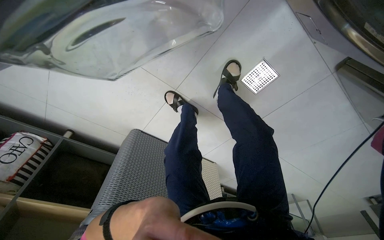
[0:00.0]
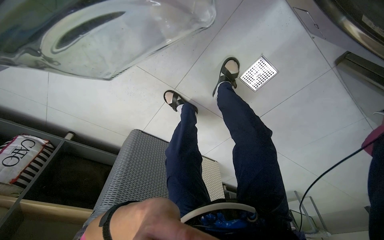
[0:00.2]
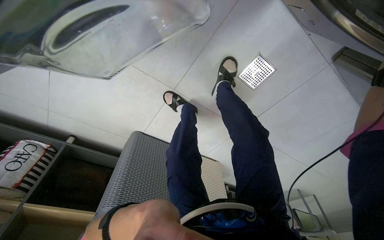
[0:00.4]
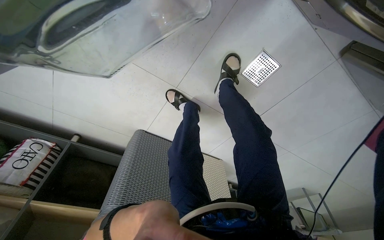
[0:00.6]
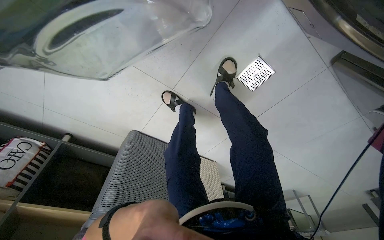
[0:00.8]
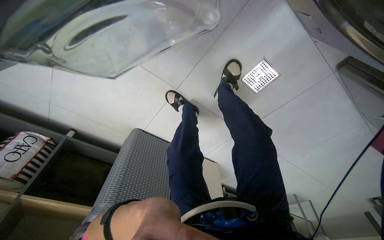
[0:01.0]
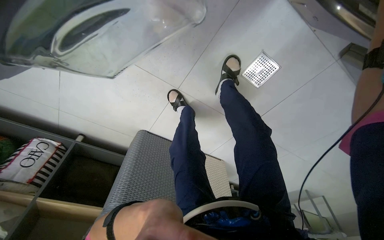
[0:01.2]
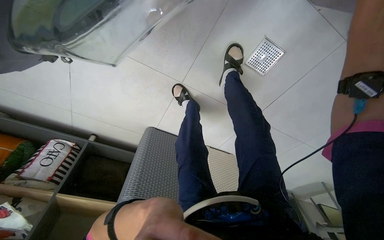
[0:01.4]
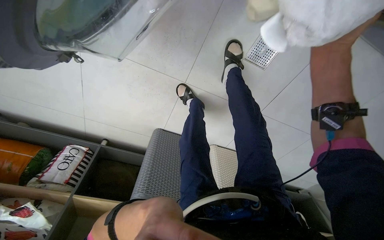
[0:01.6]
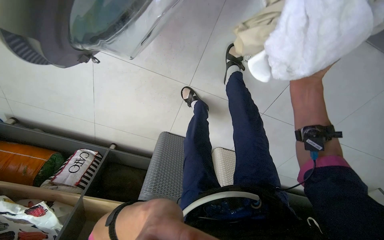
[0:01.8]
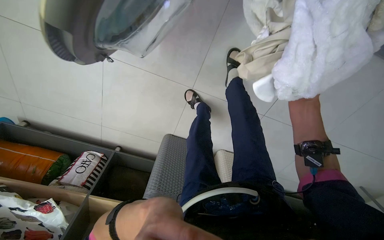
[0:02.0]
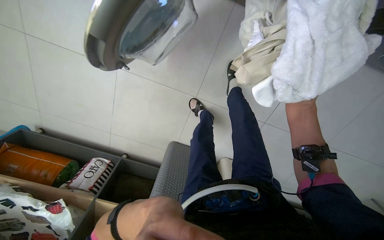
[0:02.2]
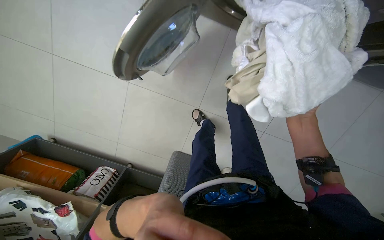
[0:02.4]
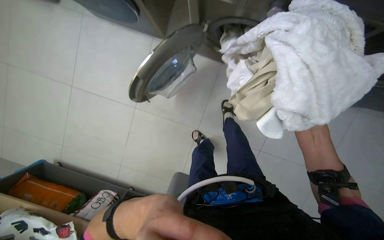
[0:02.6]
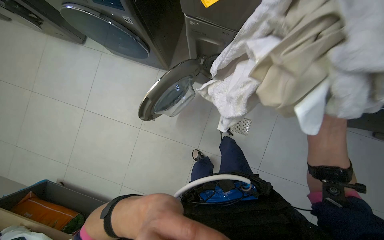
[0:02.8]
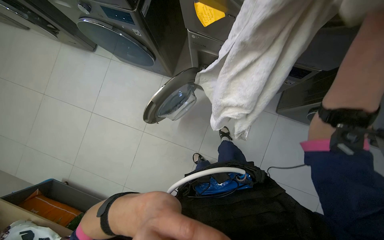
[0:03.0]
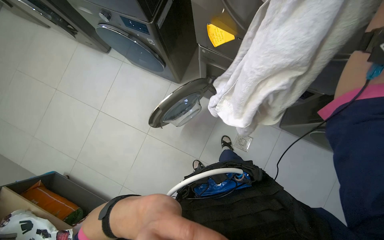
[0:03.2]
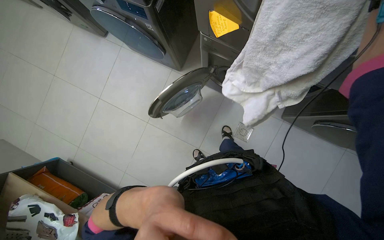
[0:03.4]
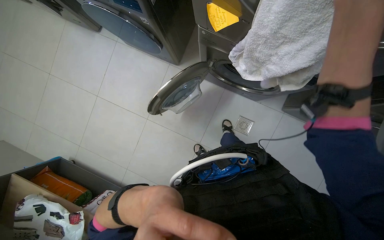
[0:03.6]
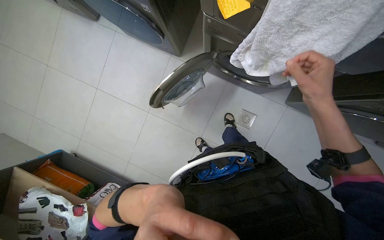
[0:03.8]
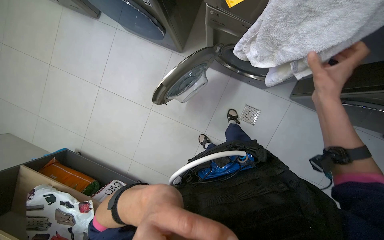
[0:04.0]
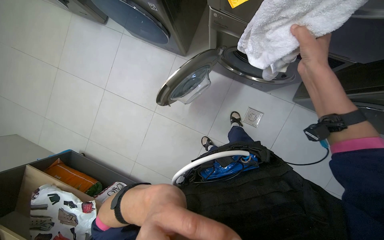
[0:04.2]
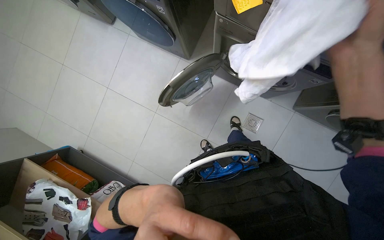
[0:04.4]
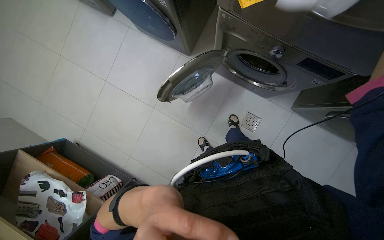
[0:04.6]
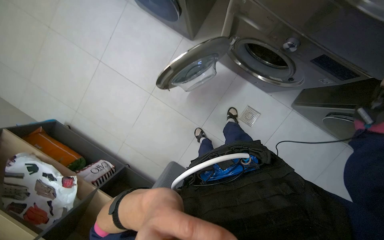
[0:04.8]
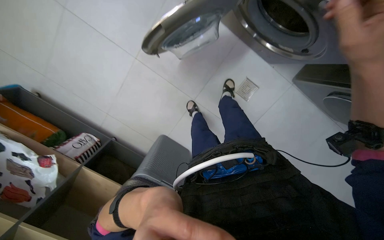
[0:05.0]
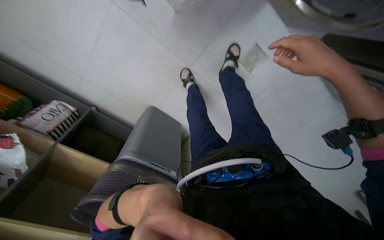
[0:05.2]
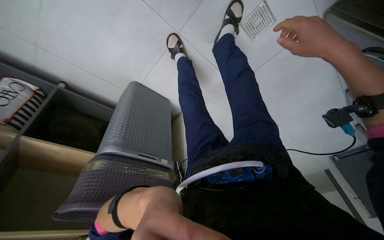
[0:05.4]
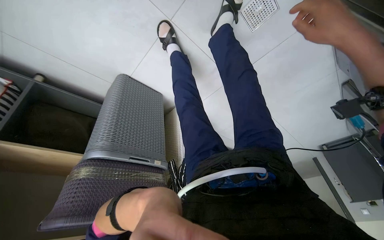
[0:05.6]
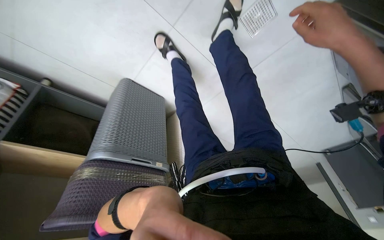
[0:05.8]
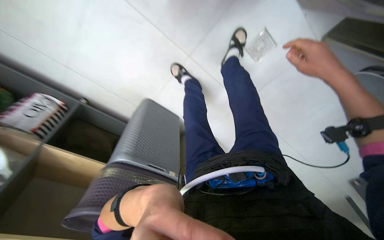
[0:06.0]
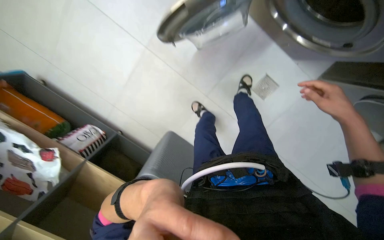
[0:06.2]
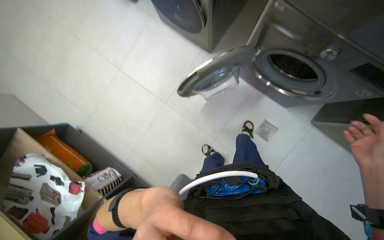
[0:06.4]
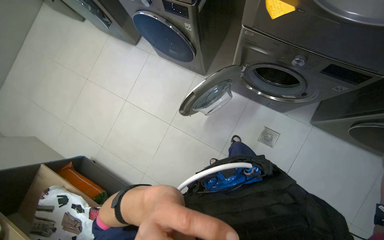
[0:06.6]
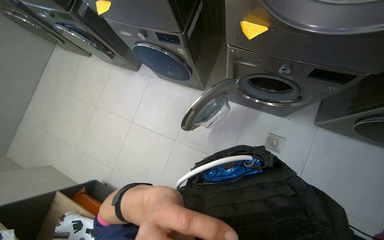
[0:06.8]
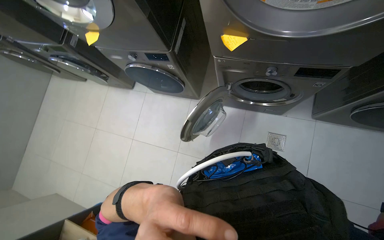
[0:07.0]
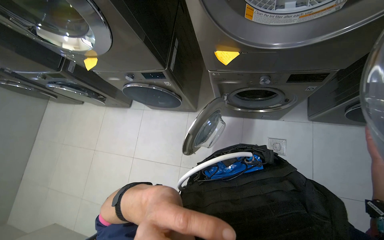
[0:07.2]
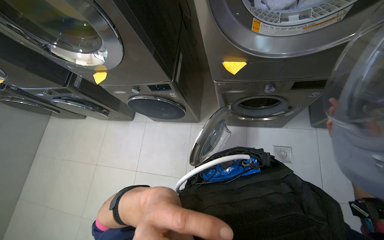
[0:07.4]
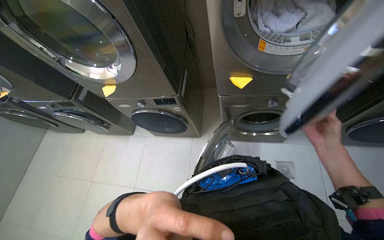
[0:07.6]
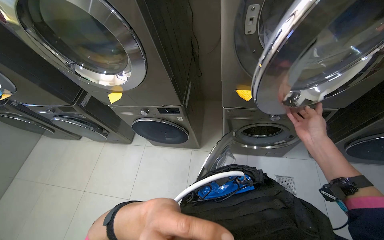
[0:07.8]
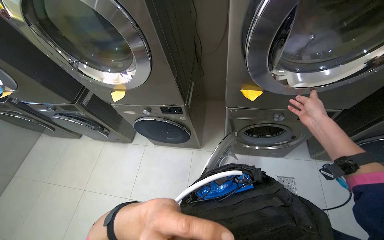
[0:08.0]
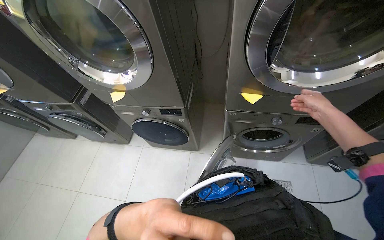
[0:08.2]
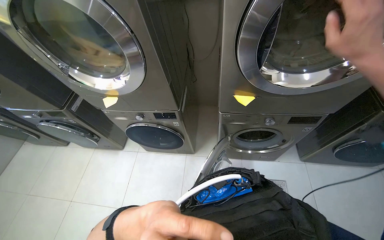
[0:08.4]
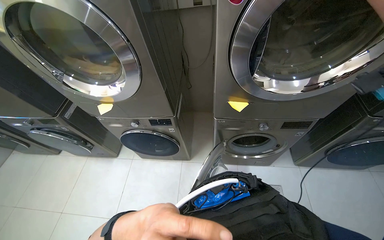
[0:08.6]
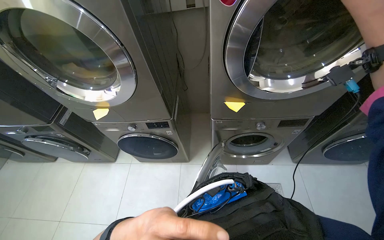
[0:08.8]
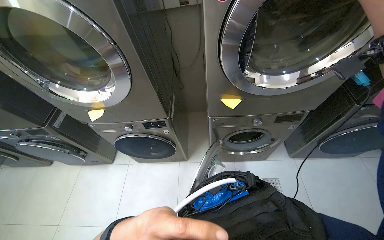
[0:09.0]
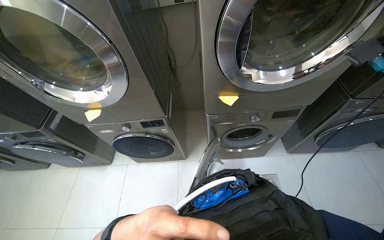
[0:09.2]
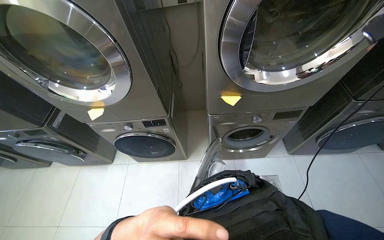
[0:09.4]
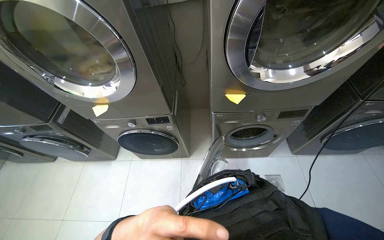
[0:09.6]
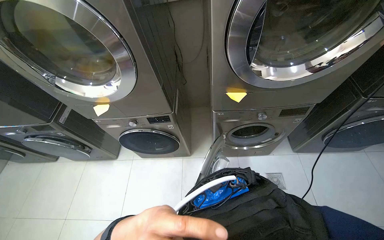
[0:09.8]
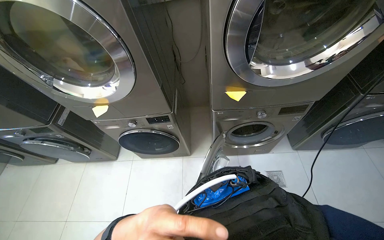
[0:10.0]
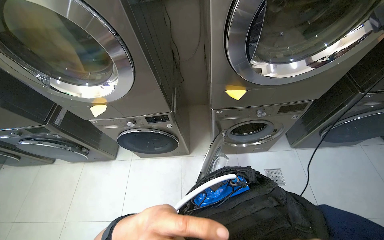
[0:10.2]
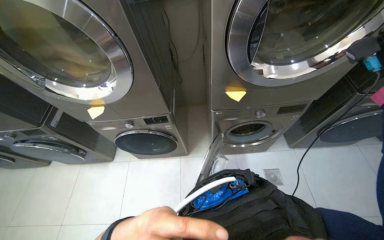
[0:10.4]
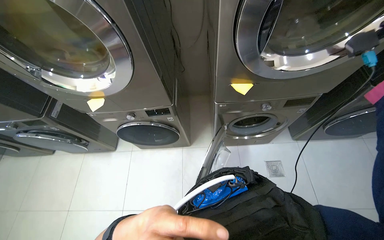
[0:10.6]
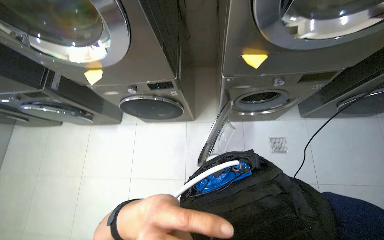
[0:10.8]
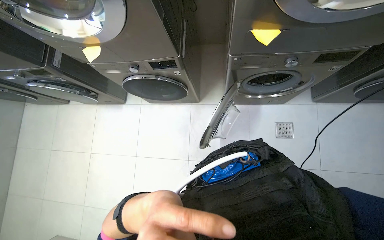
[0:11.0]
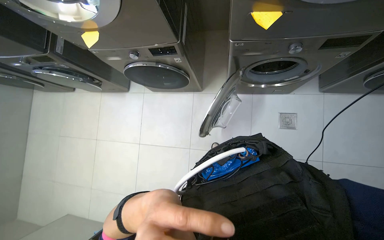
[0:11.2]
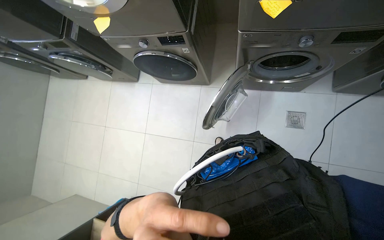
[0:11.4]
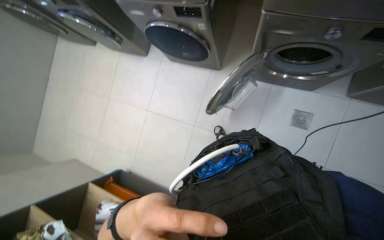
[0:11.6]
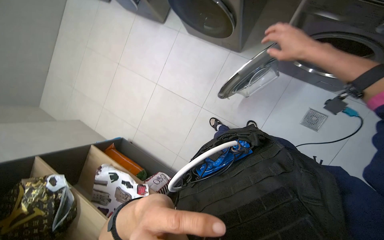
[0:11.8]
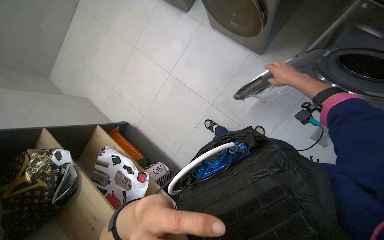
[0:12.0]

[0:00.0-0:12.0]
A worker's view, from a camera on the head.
Job: managing laundry.
The whole recording: Transferring clothes from machines to basket. The worker unloads clothes from washing machines and places them into a laundry basket.
0:01.6 to 0:03.0: The head travels some 70 cm. The view tips upward by about 45 degrees.
0:04.4 to 0:06.0: The camera travels roughly 40 cm. The camera pitches downward, by approximately 40 degrees.
0:06.0 to 0:07.6: The head travels about 50 cm. The camera sweeps to the left, by roughly 15 degrees. The view tips upward by roughly 75 degrees. The scene turns approximately 25 degrees counterclockwise in the picture.
0:10.4 to 0:12.0: The head turns to the left by approximately 40 degrees. The view tilts approximately 45 degrees downward.

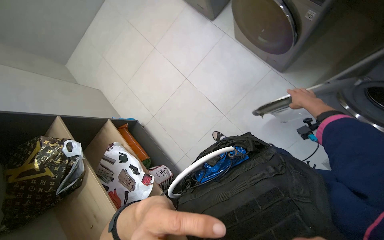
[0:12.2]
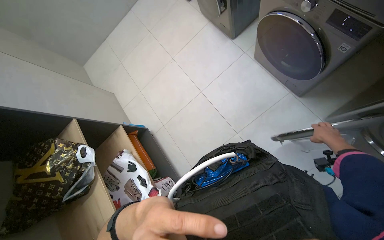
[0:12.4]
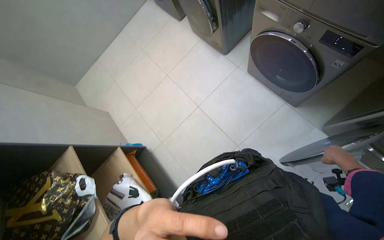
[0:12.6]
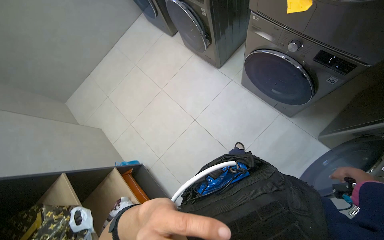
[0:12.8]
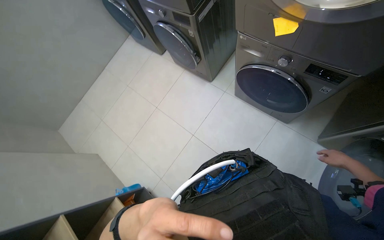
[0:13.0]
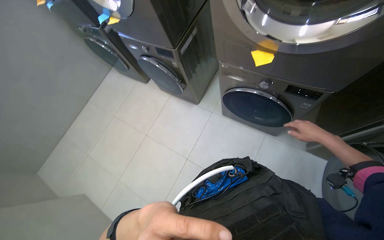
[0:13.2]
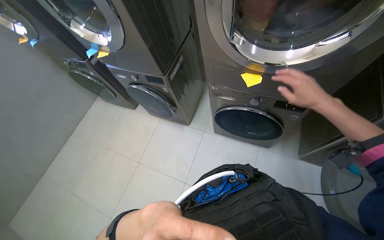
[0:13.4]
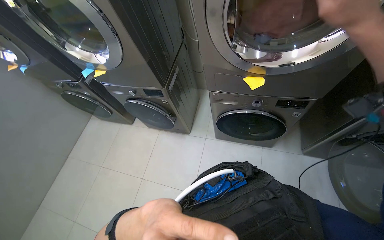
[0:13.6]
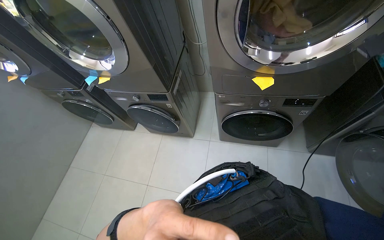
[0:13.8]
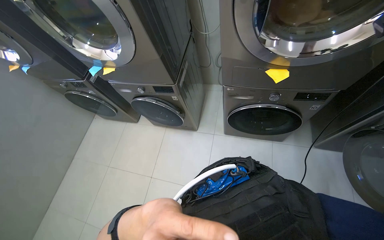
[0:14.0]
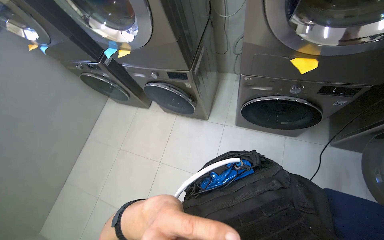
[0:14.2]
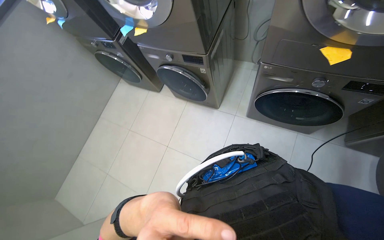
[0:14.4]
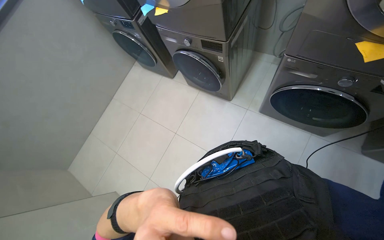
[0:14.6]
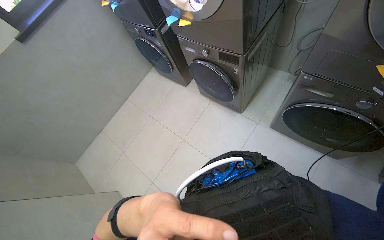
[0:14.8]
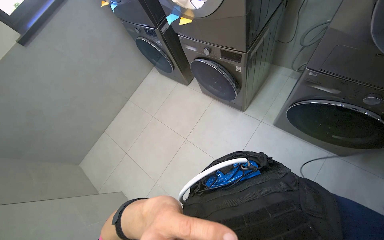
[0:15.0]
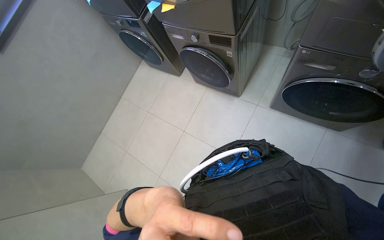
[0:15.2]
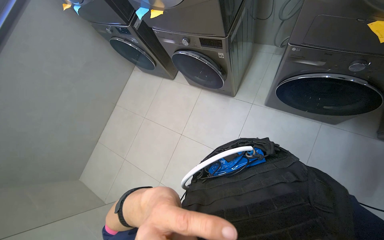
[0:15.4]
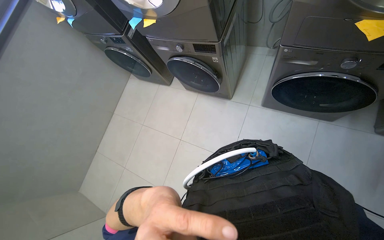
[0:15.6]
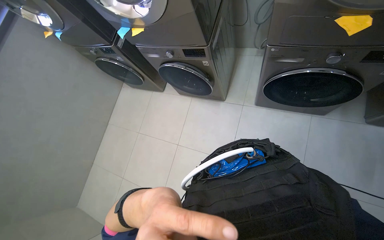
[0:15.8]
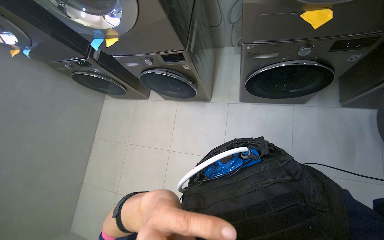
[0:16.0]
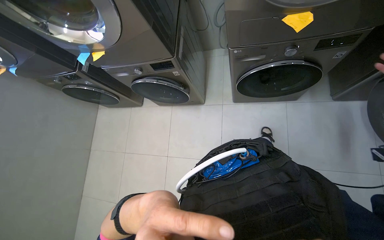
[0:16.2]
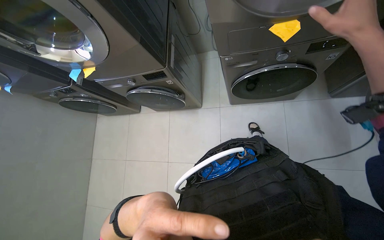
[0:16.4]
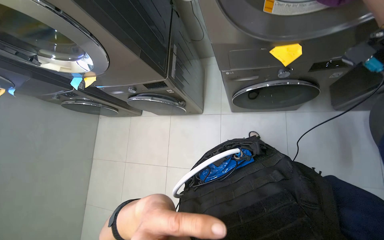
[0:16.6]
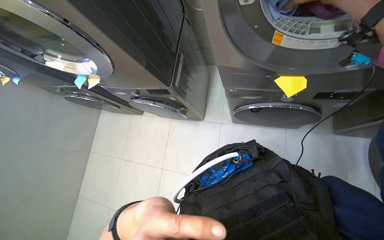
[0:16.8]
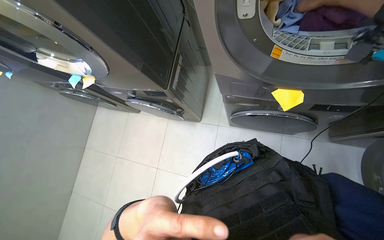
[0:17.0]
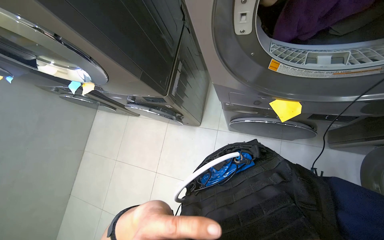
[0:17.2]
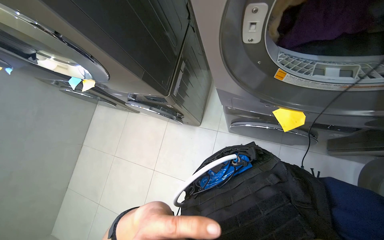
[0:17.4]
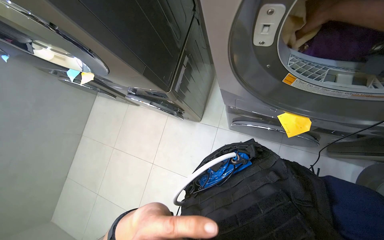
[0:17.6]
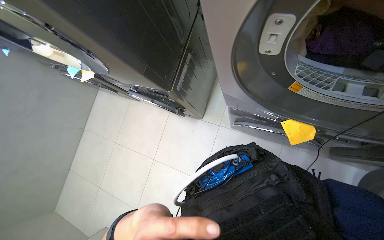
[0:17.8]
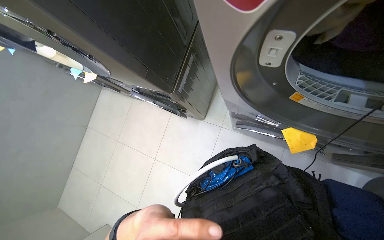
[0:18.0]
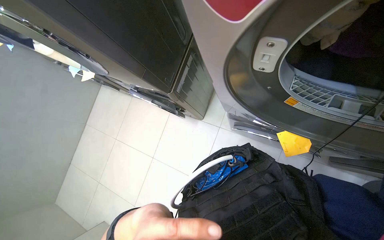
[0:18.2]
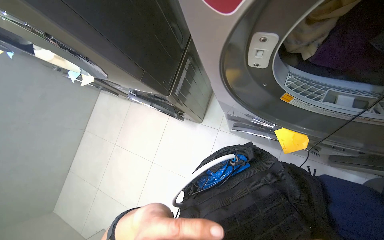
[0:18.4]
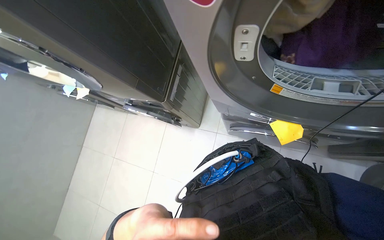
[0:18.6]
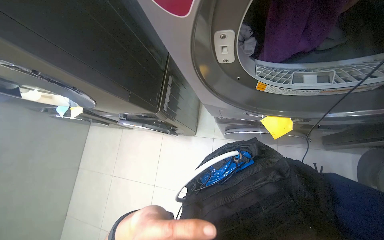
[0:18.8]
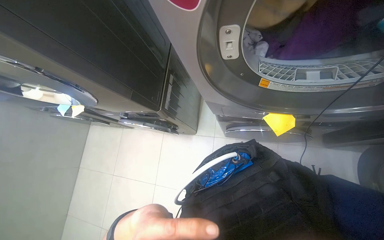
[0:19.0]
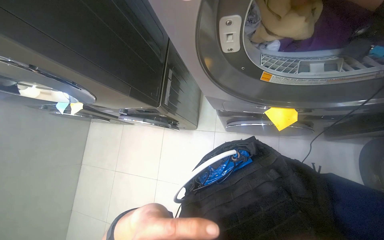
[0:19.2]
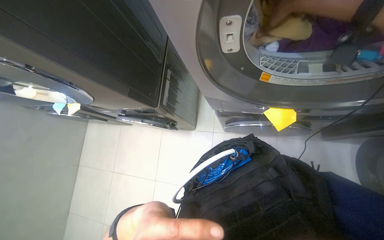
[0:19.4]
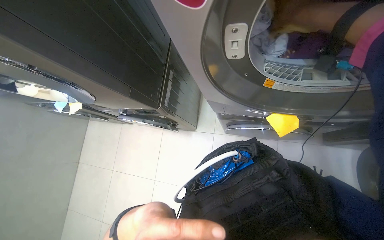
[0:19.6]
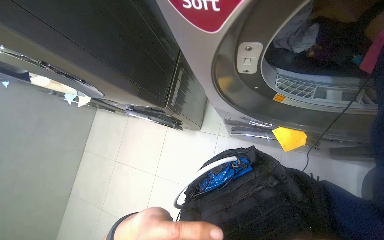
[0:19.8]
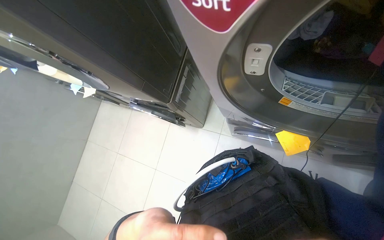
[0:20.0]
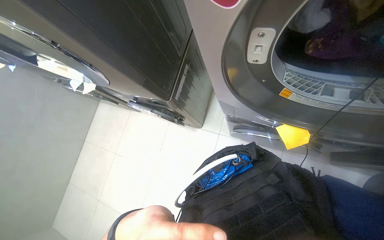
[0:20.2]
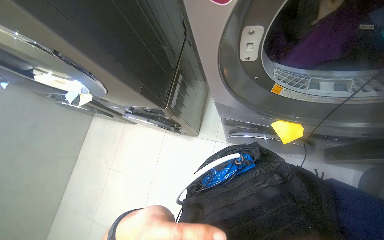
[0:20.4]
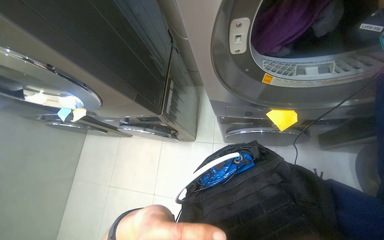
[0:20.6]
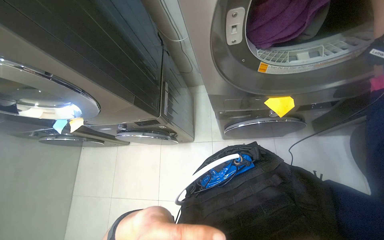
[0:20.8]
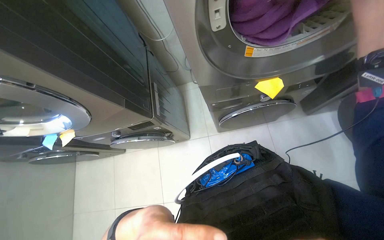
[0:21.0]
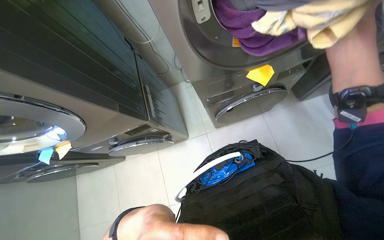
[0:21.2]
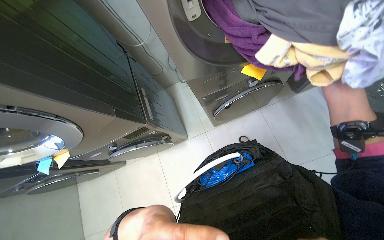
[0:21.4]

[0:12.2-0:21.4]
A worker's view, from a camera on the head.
Job: managing laundry.
The whole recording: Transferring clothes from machines to basket. The worker unloads clothes from washing machines and places them into a laundry basket.
0:12.2 to 0:13.8: The head travels approximately 60 cm. The head rotates about 35 degrees to the right. The wearer looks roughly 35 degrees further upward.
0:13.8 to 0:15.2: The head rotates roughly 20 degrees to the left. The view tilts about 15 degrees downward.
0:19.8 to 0:21.4: The wearer looks about 35 degrees further to the right.
